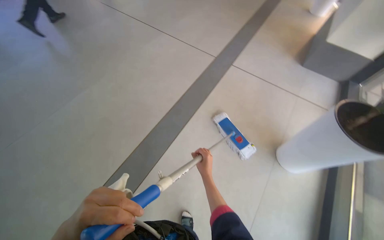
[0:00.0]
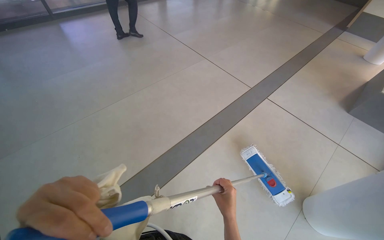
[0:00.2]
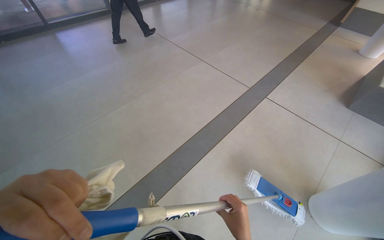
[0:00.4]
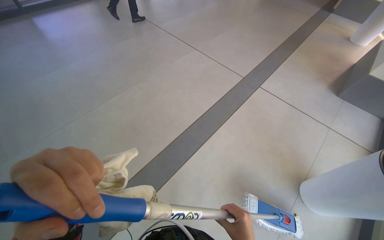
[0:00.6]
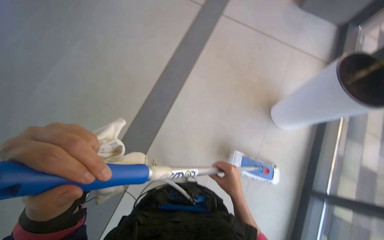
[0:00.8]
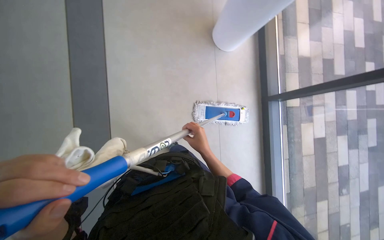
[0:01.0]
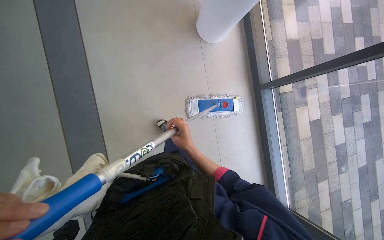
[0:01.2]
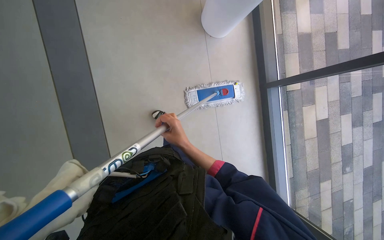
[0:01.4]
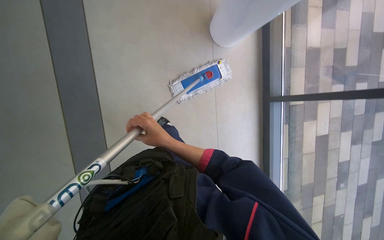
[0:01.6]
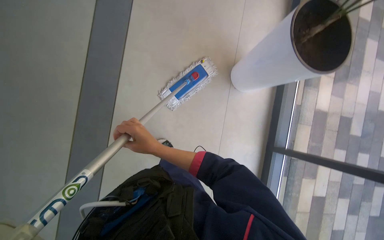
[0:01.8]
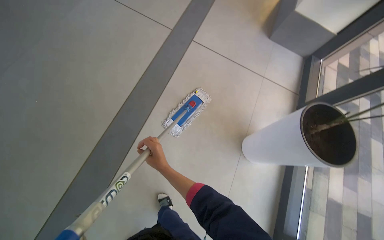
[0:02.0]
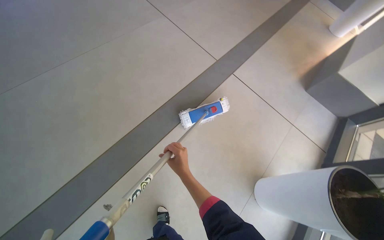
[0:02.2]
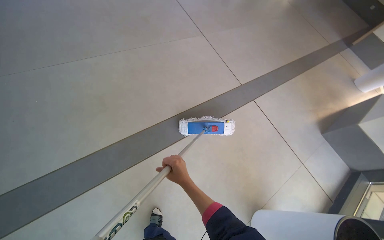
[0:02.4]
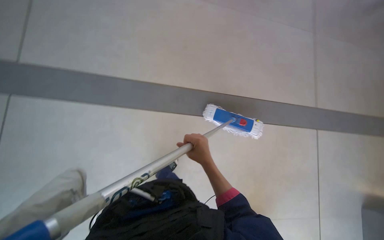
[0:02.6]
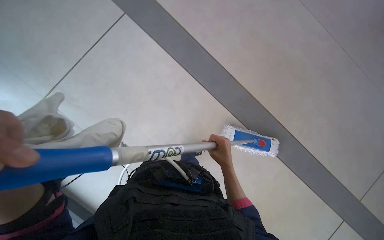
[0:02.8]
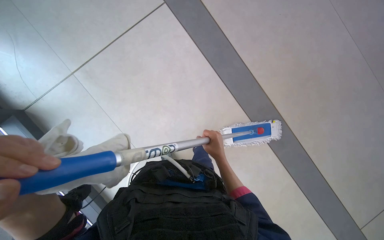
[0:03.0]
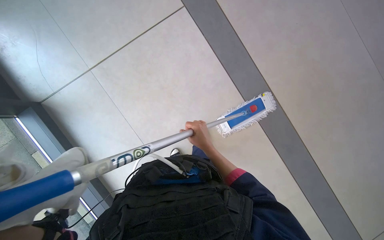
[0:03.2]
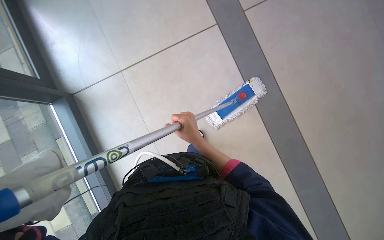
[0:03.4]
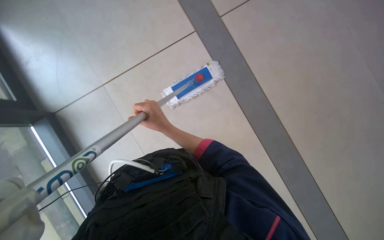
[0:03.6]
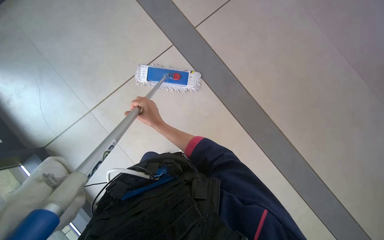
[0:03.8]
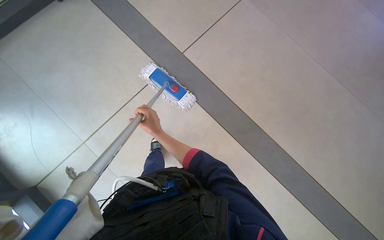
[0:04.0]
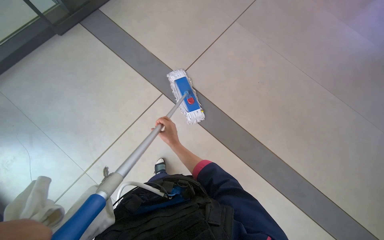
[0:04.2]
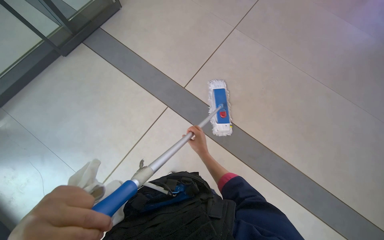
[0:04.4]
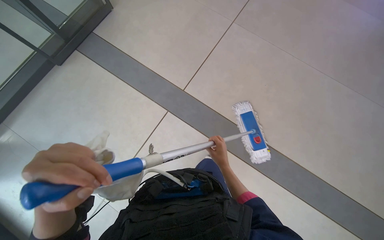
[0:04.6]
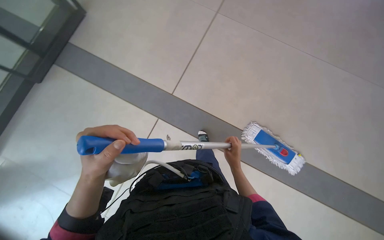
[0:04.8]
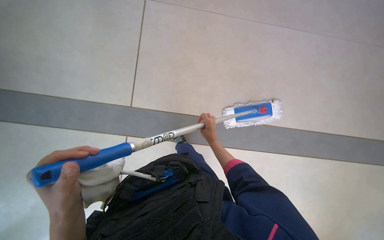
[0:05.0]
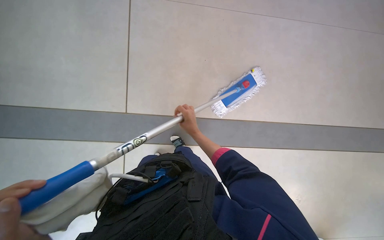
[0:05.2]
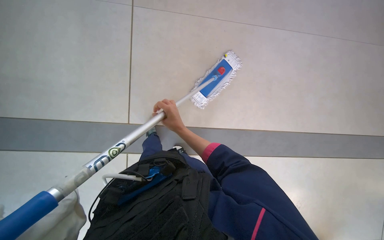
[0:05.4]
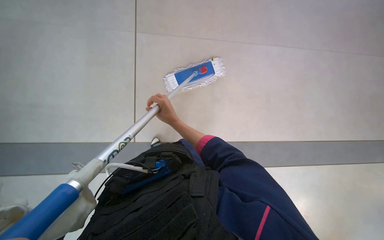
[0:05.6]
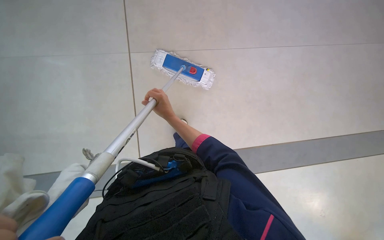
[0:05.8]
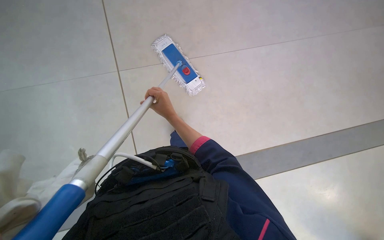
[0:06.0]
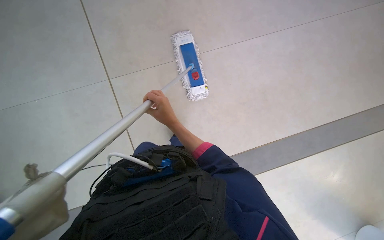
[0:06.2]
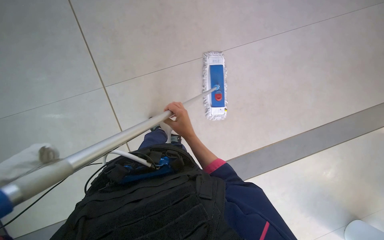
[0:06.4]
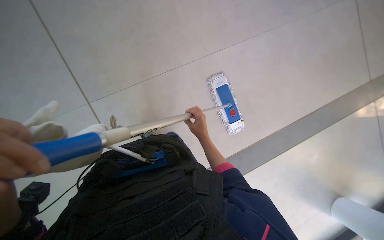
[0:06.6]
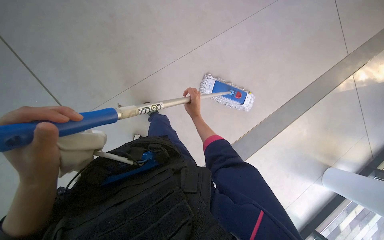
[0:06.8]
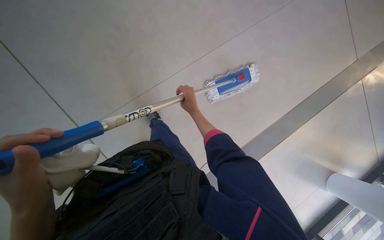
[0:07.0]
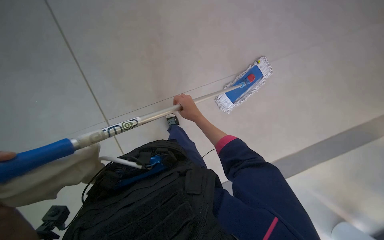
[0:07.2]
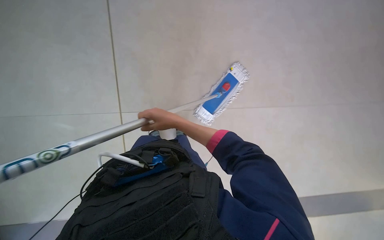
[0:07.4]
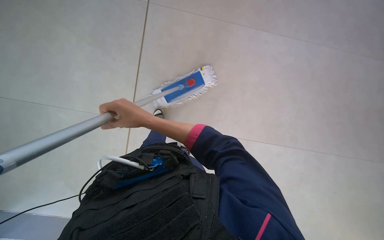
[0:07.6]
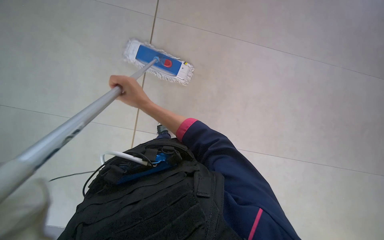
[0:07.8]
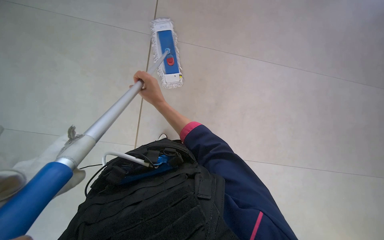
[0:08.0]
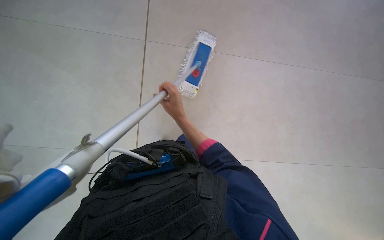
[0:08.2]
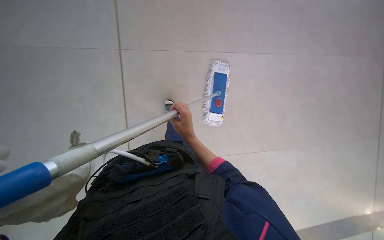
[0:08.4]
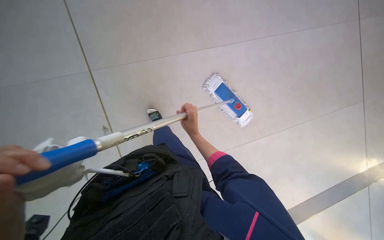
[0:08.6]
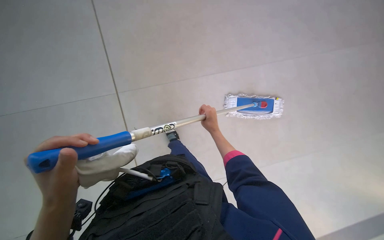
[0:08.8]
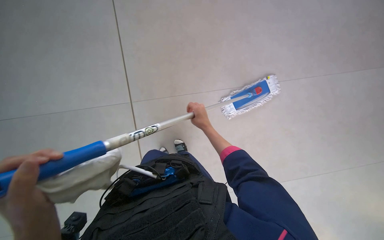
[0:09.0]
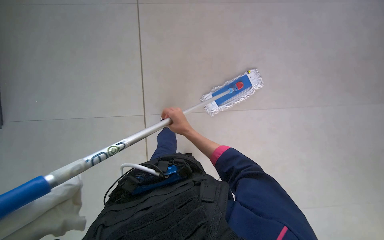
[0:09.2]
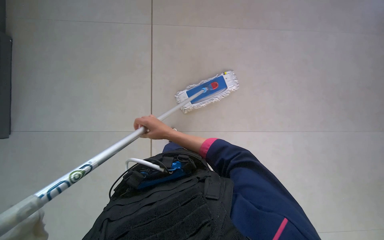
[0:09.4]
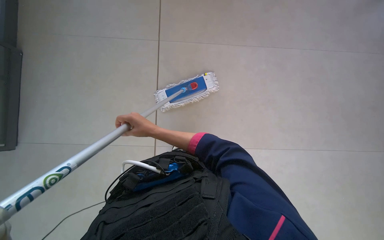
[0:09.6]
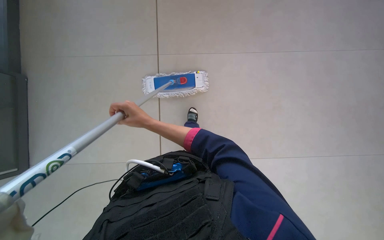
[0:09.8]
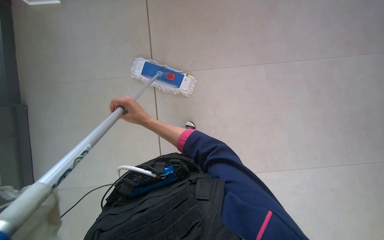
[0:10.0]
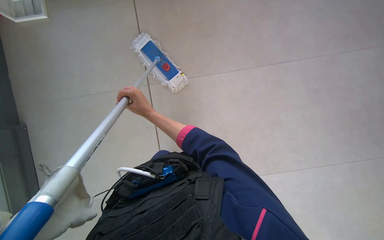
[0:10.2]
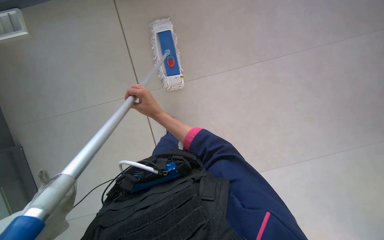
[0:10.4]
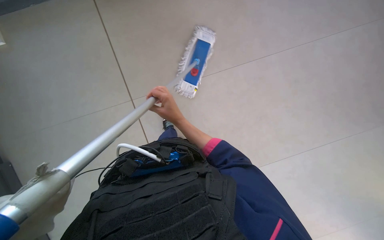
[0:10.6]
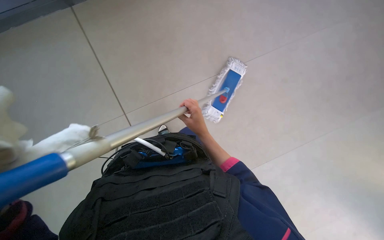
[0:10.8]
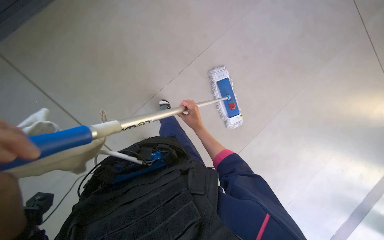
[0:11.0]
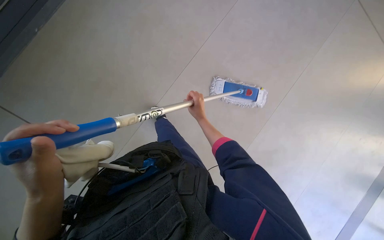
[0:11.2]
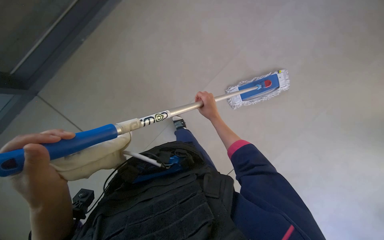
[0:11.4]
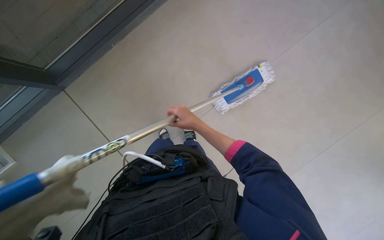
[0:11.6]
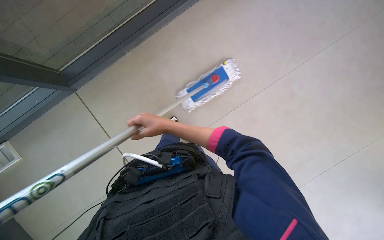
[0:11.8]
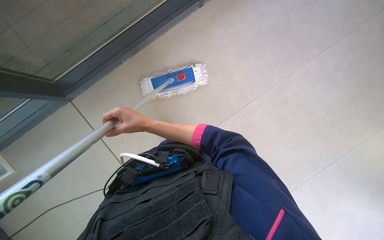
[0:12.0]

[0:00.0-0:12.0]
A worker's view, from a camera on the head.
Job: mopping floor.
The whole recording: Mopping floor with mop. The worker mops the floor with a flat mop.
0.0 to 1.6 s: The view tilts roughly 35 degrees downward.
1.6 to 3.0 s: The wearer looks roughly 80 degrees further to the left. The camera pitches upward, by about 45 degrees.
3.0 to 4.4 s: The wearer looks some 20 degrees further upward. The right hand is displaced farther from the camera by roughly 10 cm, and reaches about 25 cm to the left, then returns.
4.4 to 6.0 s: The scene turns approximately 45 degrees counterclockwise in the picture. The right hand is displaced up the picture by some 30 cm.
6.0 to 7.6 s: The right hand travels nearer to the camera by about 10 cm, and moves some 10 cm to the right and comes back.
7.6 to 9.0 s: The right hand travels to the right and farther from the camera by roughly 25 cm.
10.4 to 12.0 s: The right hand travels to the right and back again, roughly 30 cm each way.

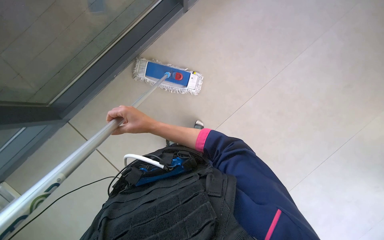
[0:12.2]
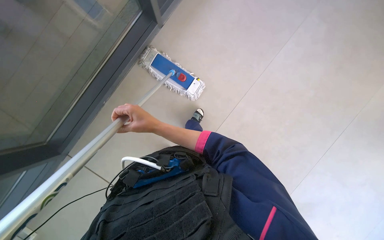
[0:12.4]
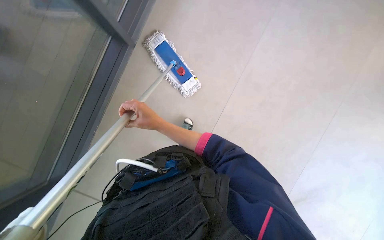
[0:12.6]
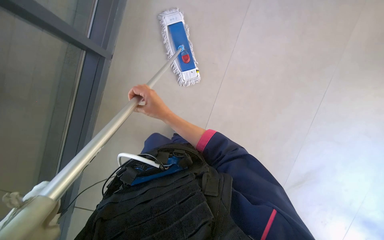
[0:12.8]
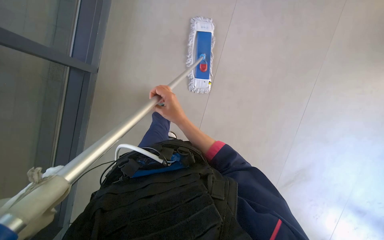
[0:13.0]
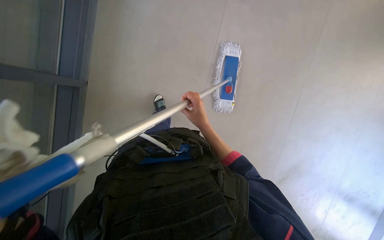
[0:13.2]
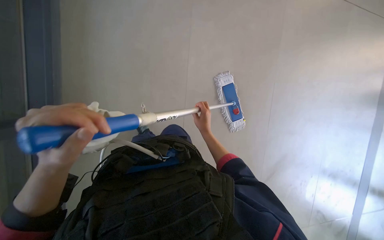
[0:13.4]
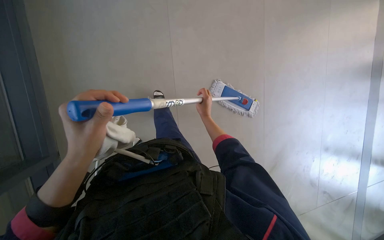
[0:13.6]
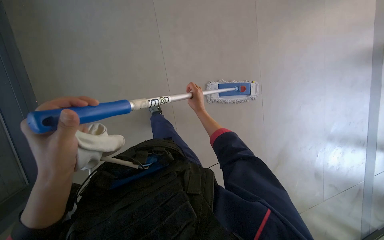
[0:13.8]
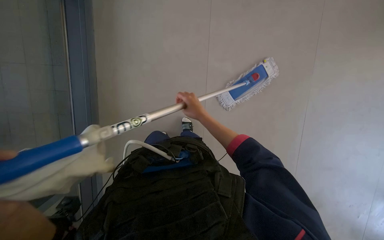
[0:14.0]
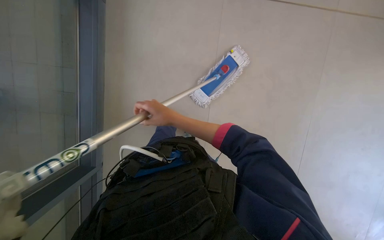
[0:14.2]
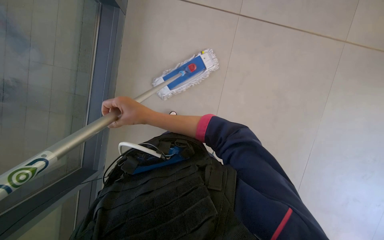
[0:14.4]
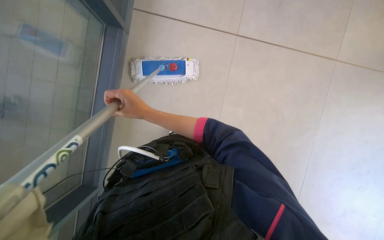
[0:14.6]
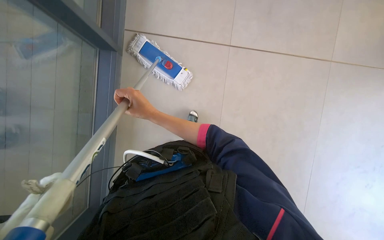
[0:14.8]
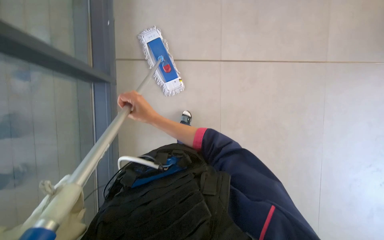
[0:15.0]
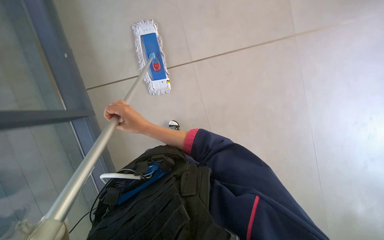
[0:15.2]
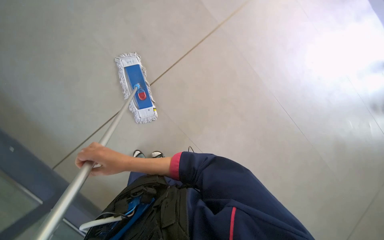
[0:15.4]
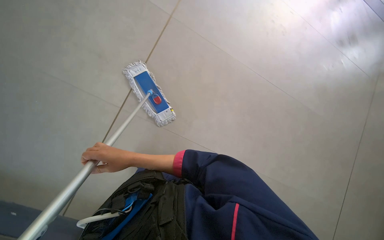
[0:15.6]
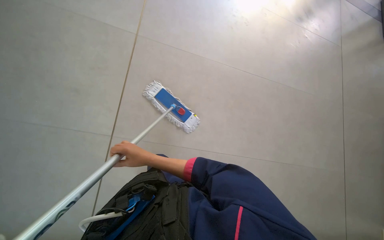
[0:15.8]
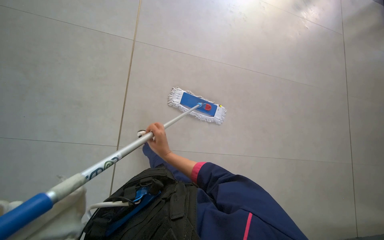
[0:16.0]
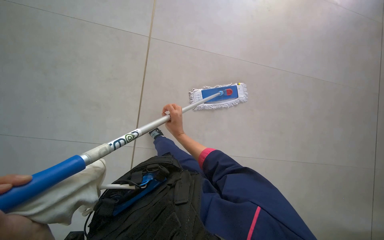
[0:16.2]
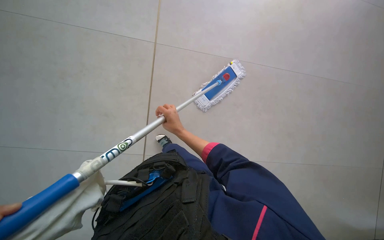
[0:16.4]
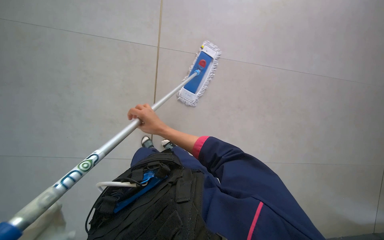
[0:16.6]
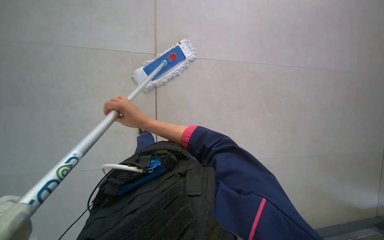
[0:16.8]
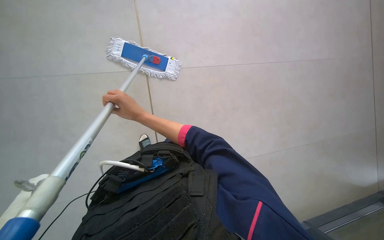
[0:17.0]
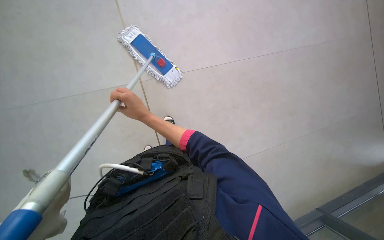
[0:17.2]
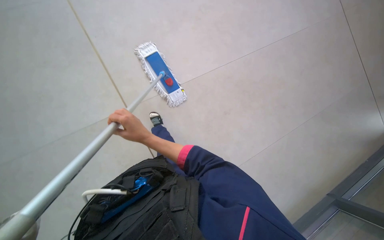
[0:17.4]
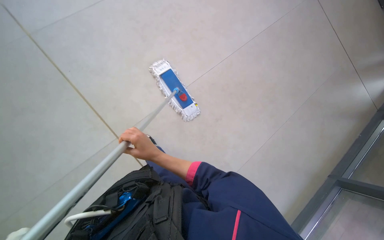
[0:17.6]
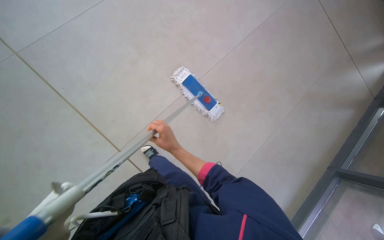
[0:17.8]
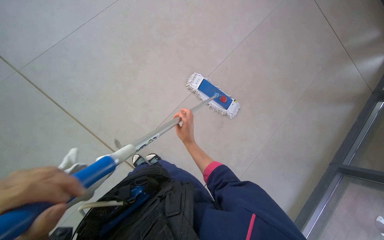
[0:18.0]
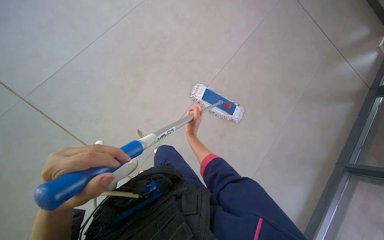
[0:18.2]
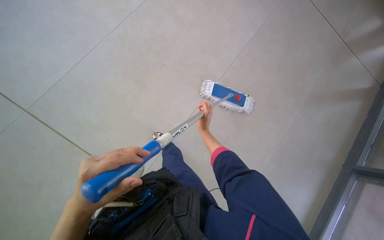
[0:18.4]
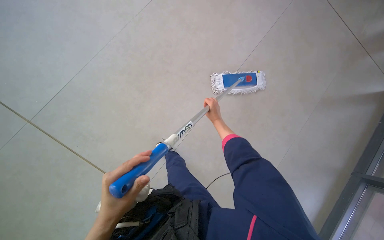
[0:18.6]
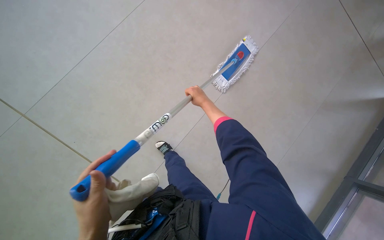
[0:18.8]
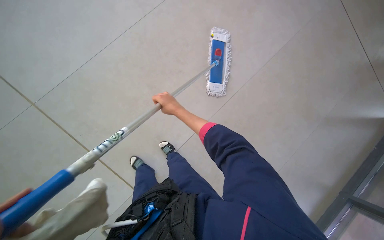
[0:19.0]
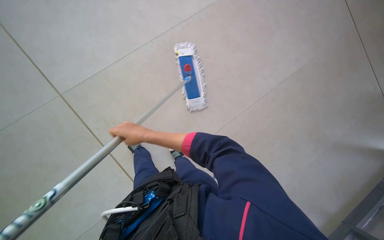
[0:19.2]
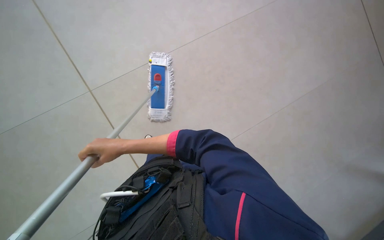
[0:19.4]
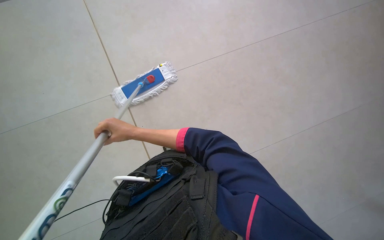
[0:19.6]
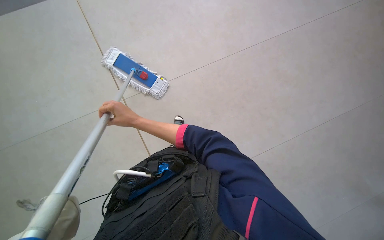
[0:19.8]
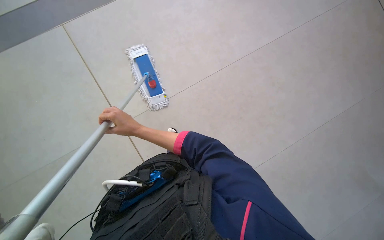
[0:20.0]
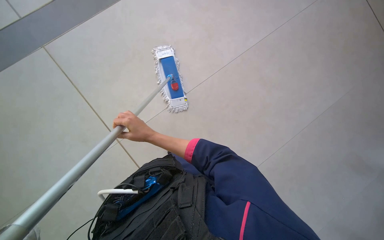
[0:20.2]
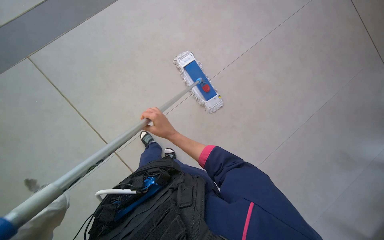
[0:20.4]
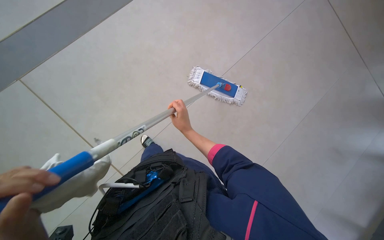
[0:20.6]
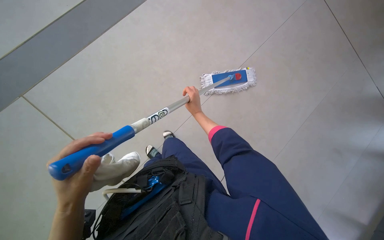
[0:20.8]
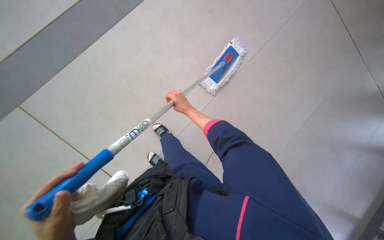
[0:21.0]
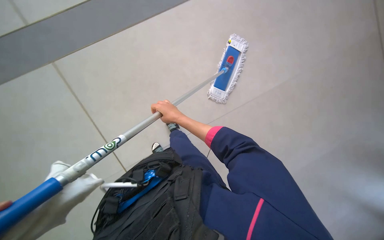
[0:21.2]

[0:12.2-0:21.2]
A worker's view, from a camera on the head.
Job: mopping floor.
The whole recording: Mopping floor with mop. The worker mops the floor with a flat mop.
13.8 to 15.2 s: The right hand shifts about 15 cm to the left and nearer to the camera.
15.2 to 16.6 s: The view swings roughly 15 degrees to the left. The right hand reaches approximately 15 cm farther from the camera, then returns.
16.6 to 18.2 s: The right hand moves to the right and farther from the camera, roughly 20 cm.
18.2 to 19.8 s: The view tips upward by roughly 15 degrees. The right hand heads to the left, covering roughly 25 cm.
19.8 to 21.2 s: The right hand heads to the right, covering about 15 cm.
